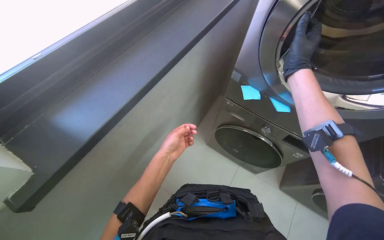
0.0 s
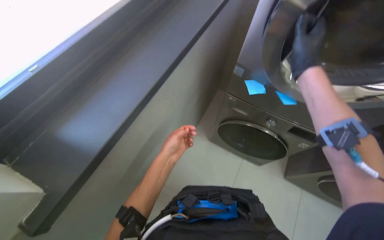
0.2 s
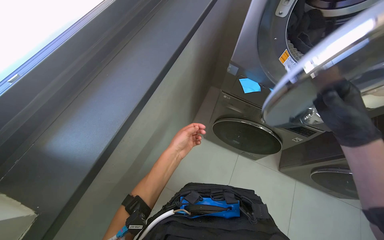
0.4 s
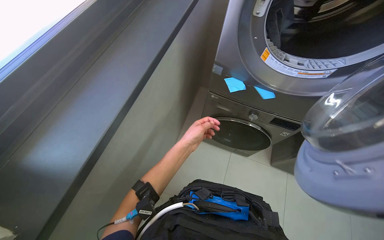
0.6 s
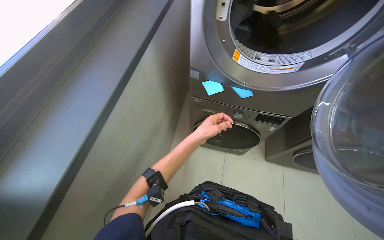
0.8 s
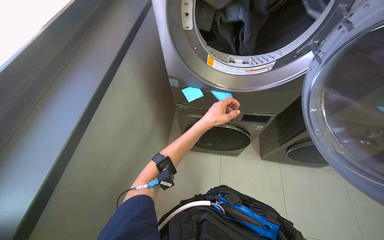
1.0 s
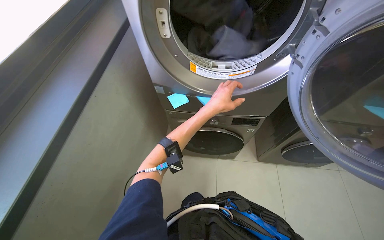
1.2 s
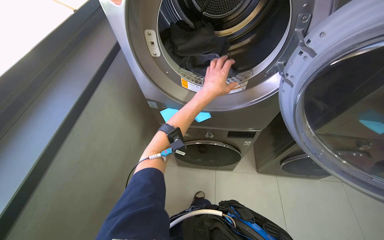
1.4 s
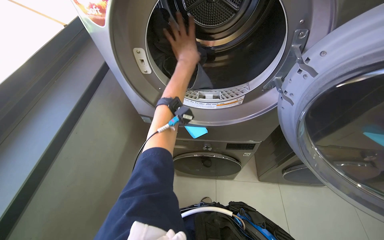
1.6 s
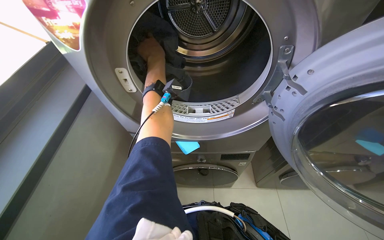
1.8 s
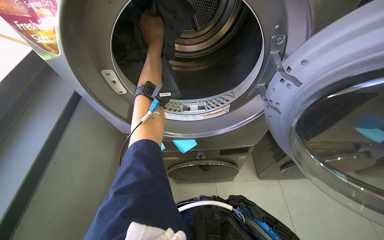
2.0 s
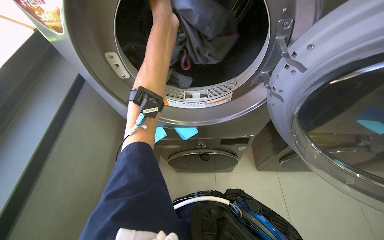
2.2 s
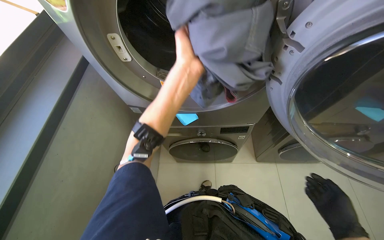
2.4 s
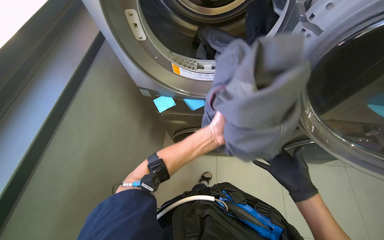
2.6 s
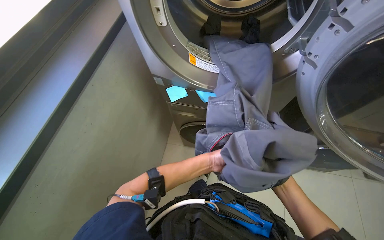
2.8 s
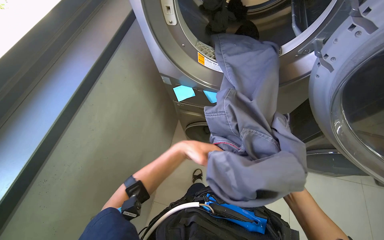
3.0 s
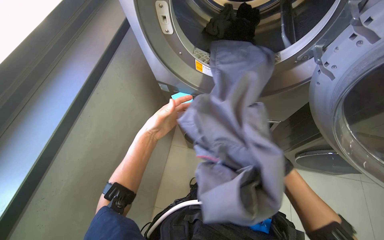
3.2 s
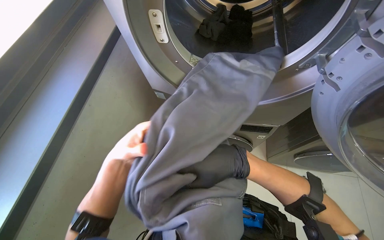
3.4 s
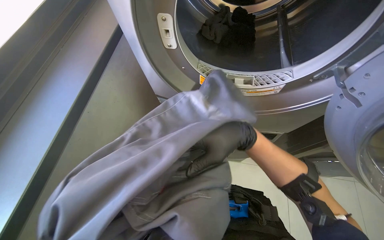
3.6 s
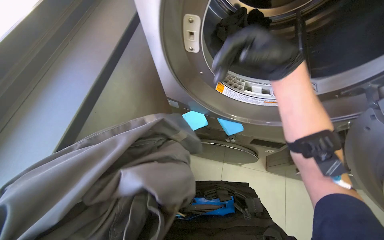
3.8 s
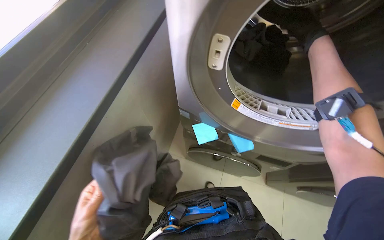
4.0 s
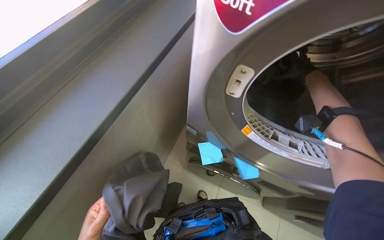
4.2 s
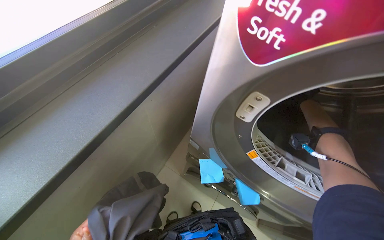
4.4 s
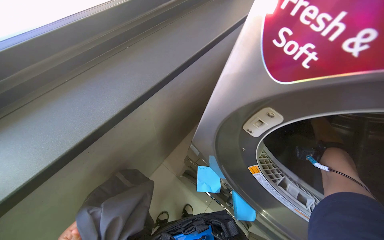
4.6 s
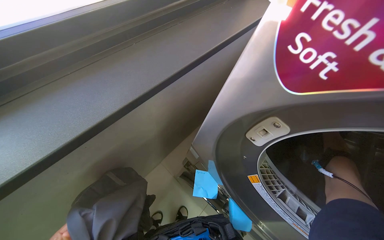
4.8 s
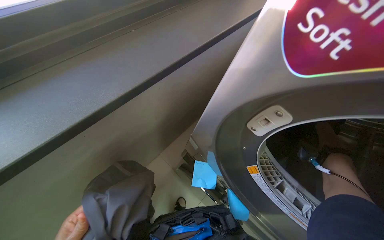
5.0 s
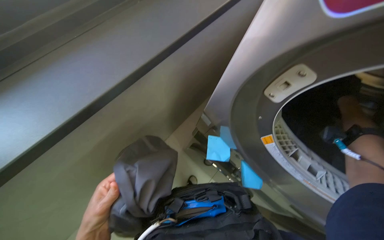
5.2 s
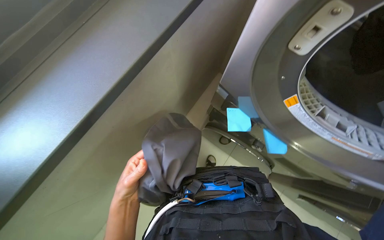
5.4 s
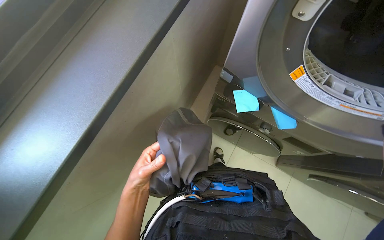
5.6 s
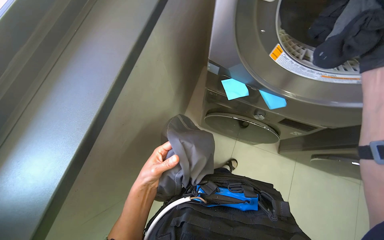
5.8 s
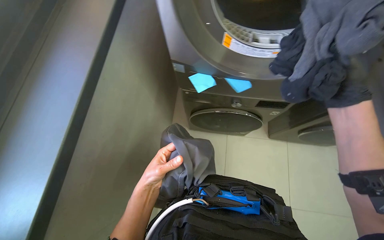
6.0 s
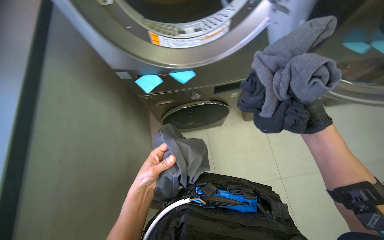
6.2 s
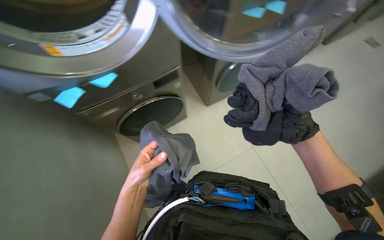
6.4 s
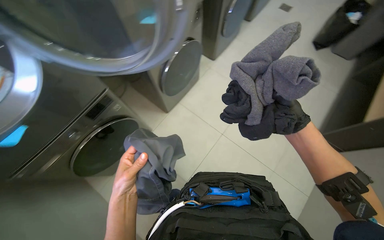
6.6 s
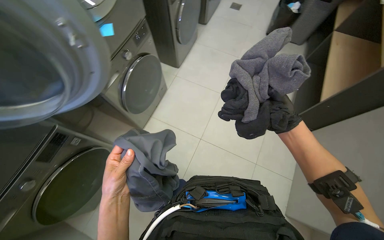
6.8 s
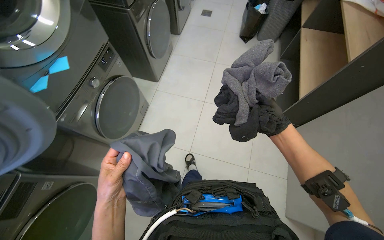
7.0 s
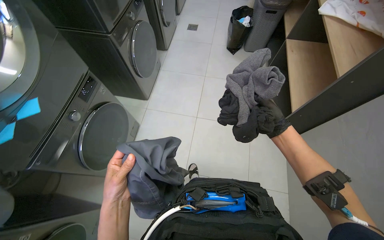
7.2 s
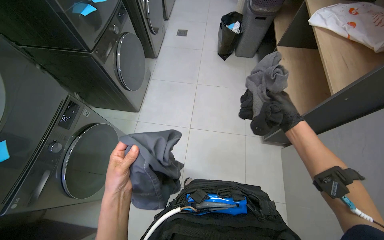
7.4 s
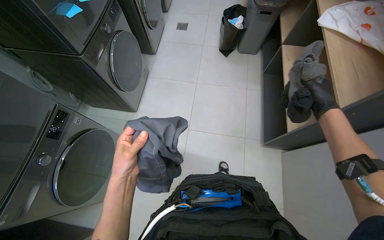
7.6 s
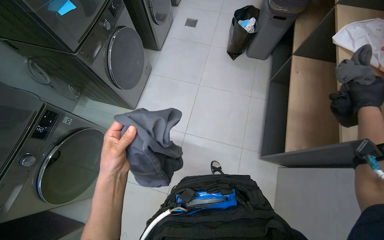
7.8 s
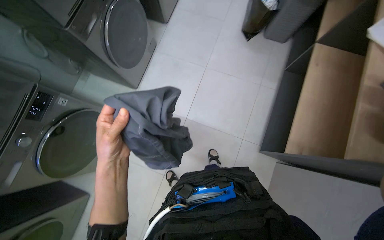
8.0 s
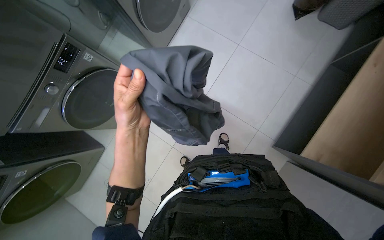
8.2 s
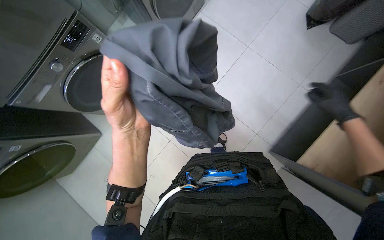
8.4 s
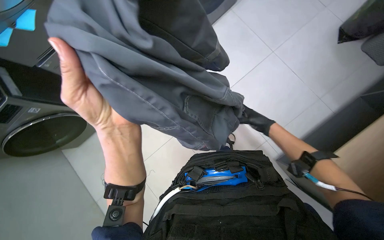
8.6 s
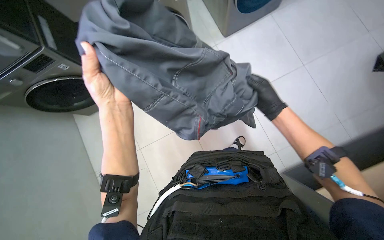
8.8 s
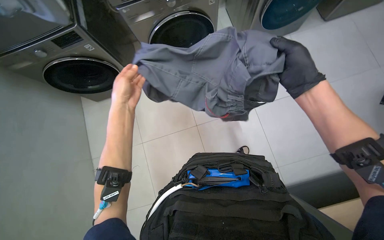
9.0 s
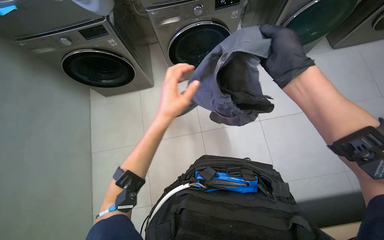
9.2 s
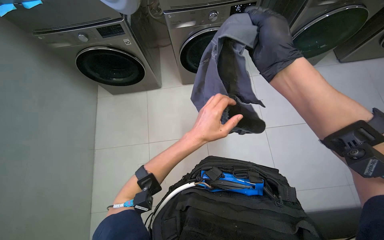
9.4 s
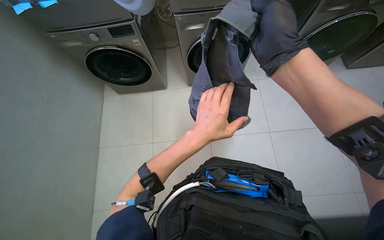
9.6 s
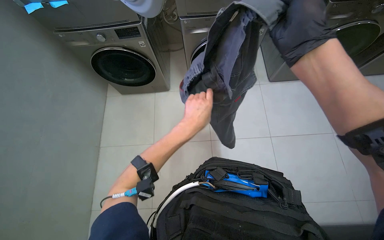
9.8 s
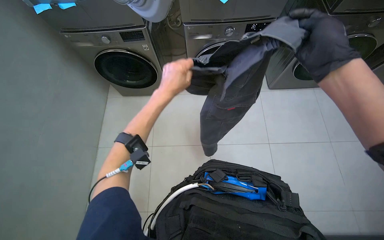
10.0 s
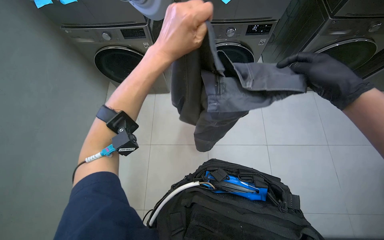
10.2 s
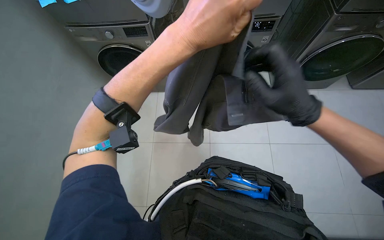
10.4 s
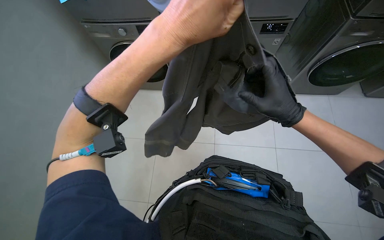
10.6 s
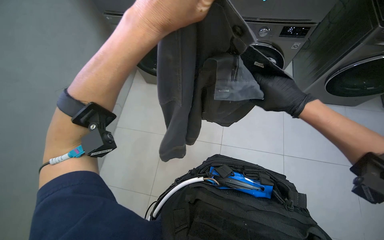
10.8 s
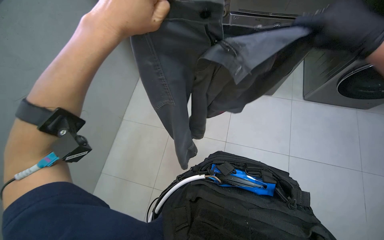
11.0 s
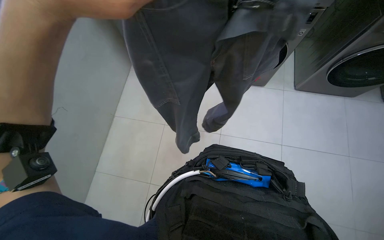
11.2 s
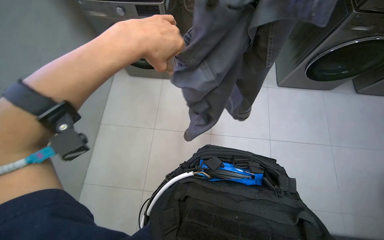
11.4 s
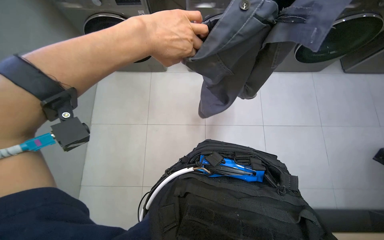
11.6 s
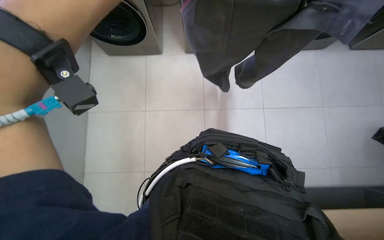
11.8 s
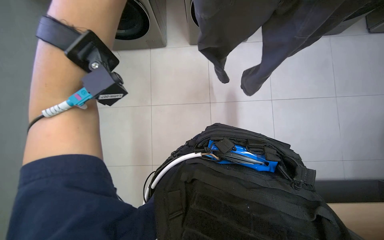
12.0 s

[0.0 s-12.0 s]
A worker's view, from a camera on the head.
Job: managing laundry.
The whole recording: Unloading, folding, and bagging clothes. The worker unloads clothes from a washing machine, folds them, and places some into a bag.
0.0 to 1.6 s: The wearer's head swings approximately 50 degrees to the right. The camera pitches upward, by approximately 25 degrees.
1.6 to 3.0 s: The left hand shifts some 40 cm down the picture.
4.4 to 6.0 s: The view tilts roughly 15 degrees downward. Everything in view rotates about 25 degrees counterclockwise.
6.0 to 7.6 s: The head turns to the right by approximately 50 degrees.
7.6 to 9.0 s: The camera pitches downward, by roughly 20 degrees. The scene rotates clockwise by approximately 35 degrees.
9.0 to 10.4 s: The left hand moves nearer to the camera, approximately 25 cm; the right hand moves left and right over approximately 15 cm, changing direction 2 times.
10.4 to 12.0 s: The wearer looks some 15 degrees further downward.

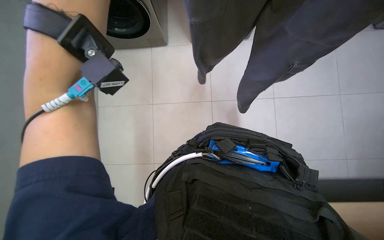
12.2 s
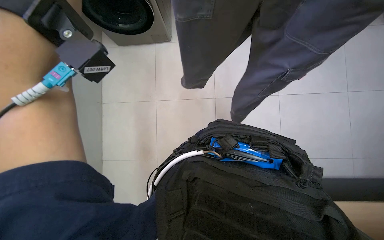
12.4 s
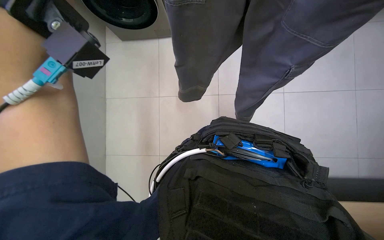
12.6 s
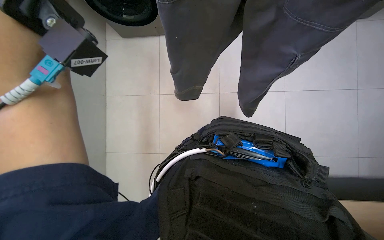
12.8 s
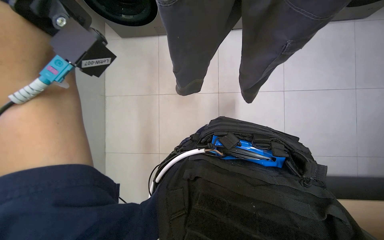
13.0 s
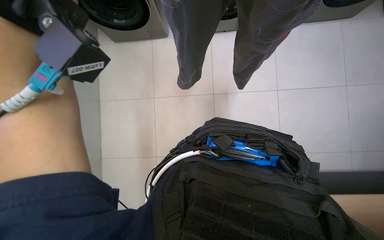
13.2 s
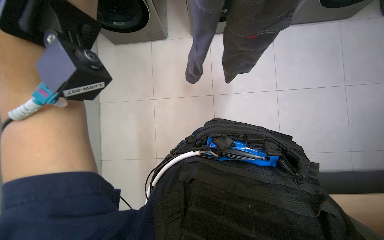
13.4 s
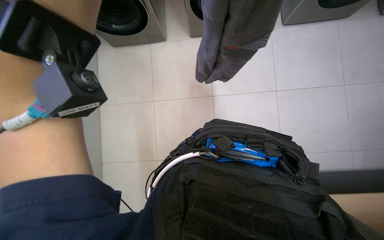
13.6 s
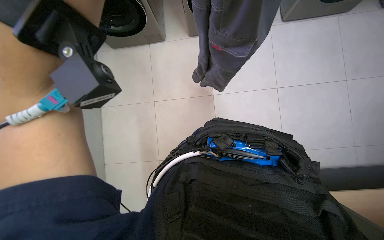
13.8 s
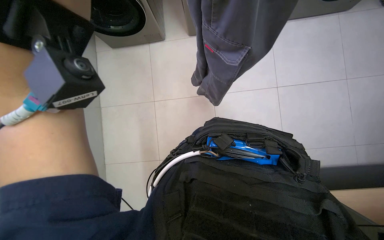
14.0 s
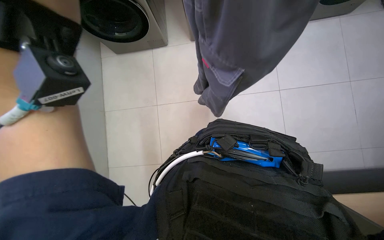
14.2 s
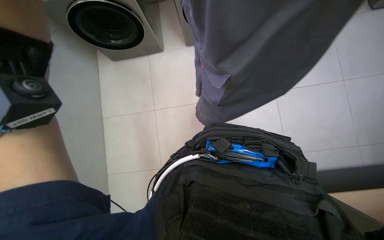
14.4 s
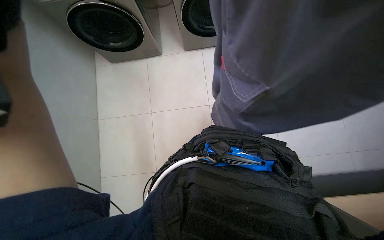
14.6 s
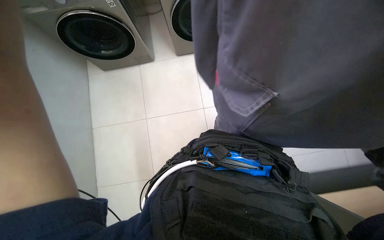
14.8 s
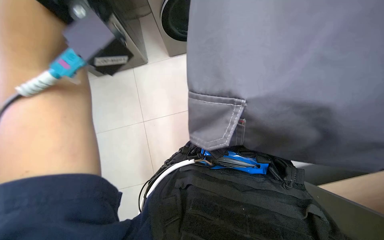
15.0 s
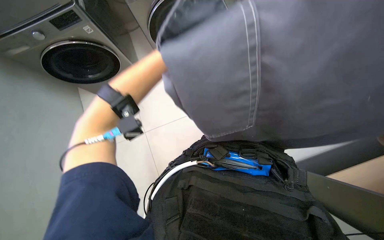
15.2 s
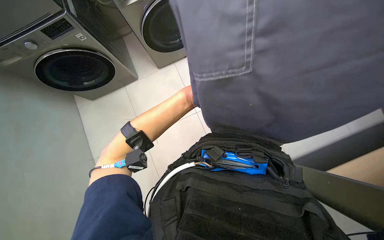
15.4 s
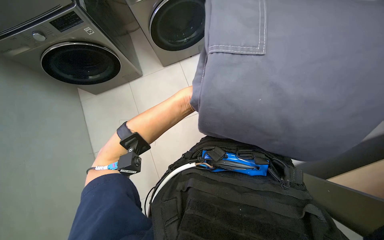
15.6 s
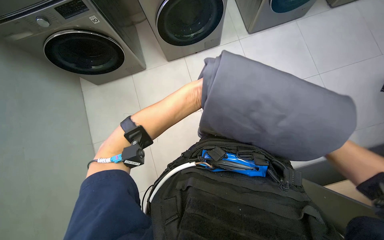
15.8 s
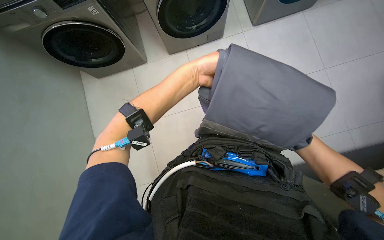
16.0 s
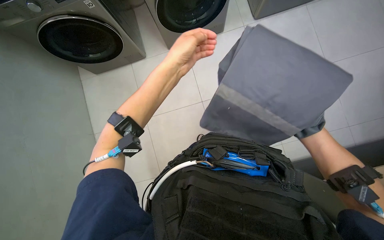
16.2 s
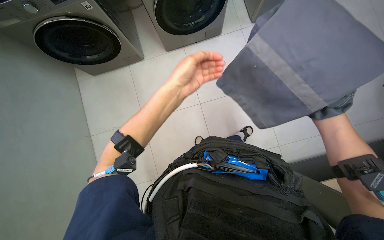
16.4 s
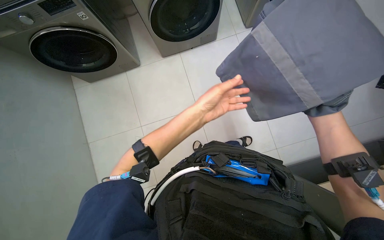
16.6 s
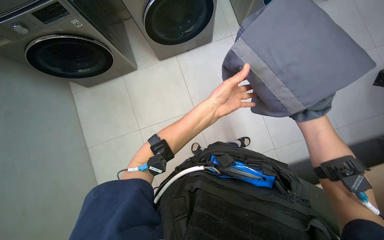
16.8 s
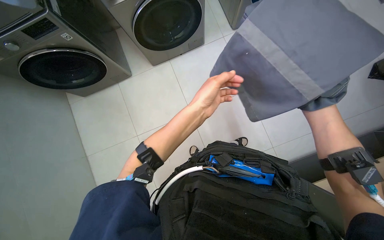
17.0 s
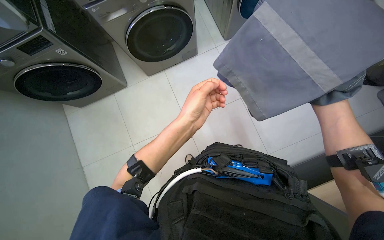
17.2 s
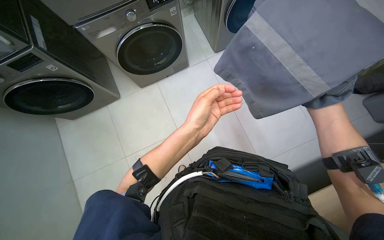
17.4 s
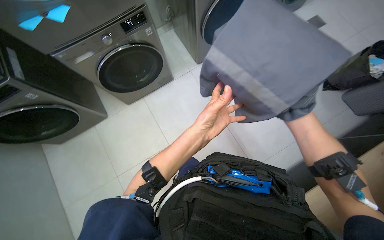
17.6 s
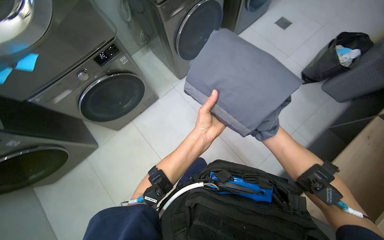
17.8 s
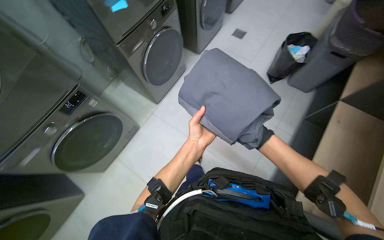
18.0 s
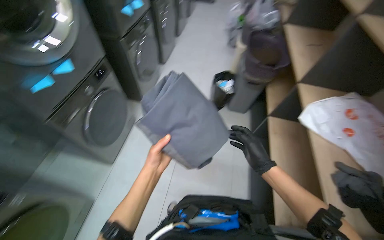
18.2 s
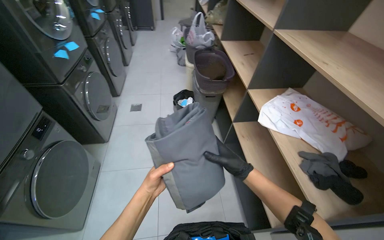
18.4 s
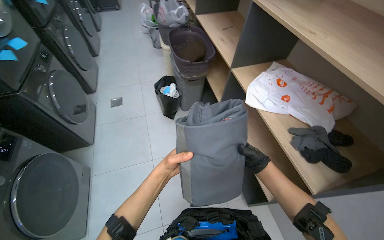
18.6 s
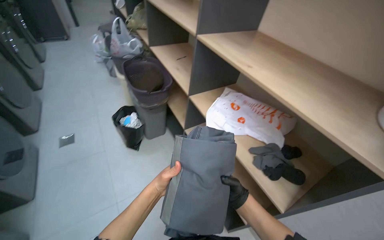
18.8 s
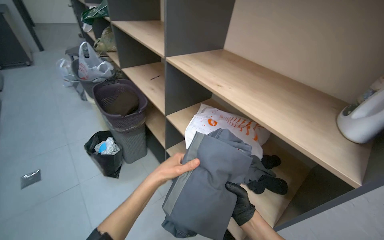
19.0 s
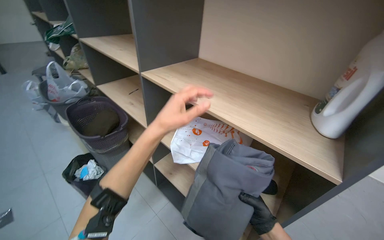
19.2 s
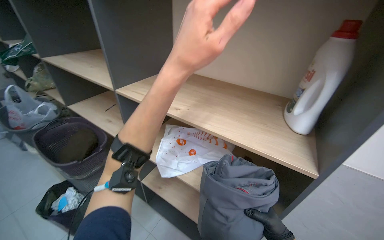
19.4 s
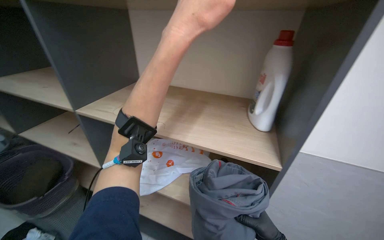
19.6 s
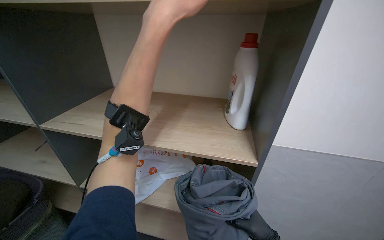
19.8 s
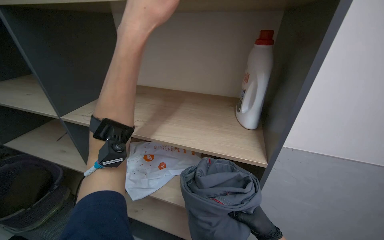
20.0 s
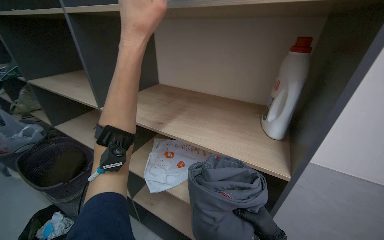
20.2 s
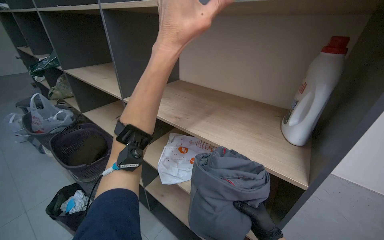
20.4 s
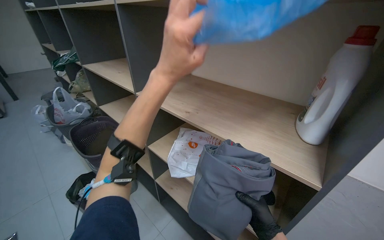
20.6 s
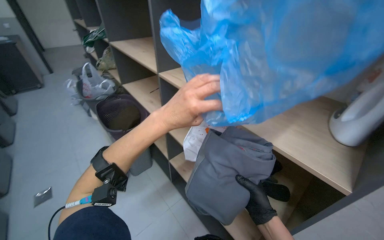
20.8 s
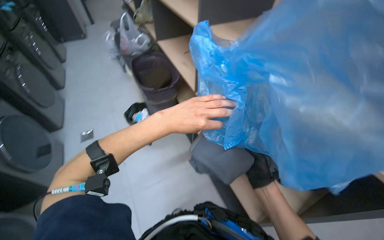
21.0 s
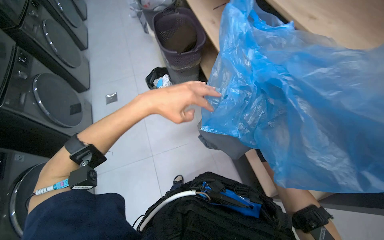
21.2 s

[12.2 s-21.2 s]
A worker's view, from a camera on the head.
Job: managing laundry.
The whole recording: Unloading, folding, and bagging clothes. The worker unloads clothes from a washing machine, folds them, and places some into a bag.
16.6 to 18.2 s: The wearer looks about 65 degrees further to the right. The view tips upward by about 30 degrees.
18.2 to 19.8 s: The head turns to the right by about 90 degrees. The wearer looks approximately 20 degrees further upward.
19.8 to 21.2 s: The head rotates about 60 degrees to the left. The view tilts approximately 30 degrees downward.
